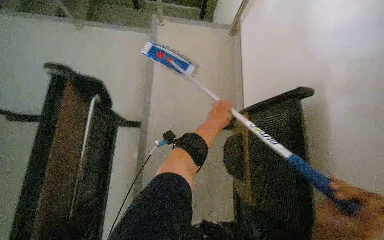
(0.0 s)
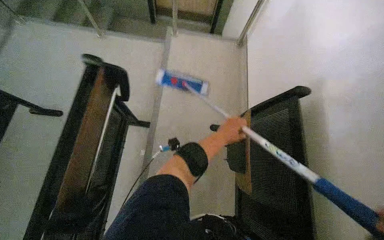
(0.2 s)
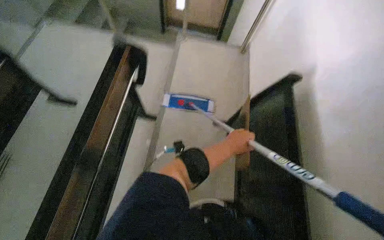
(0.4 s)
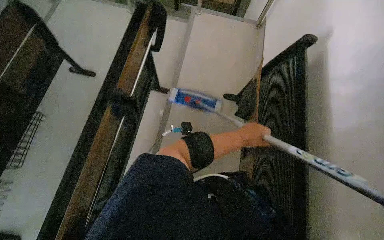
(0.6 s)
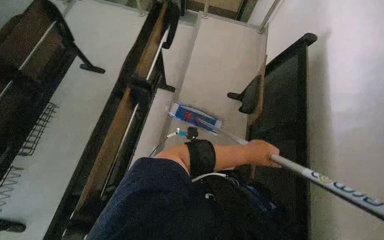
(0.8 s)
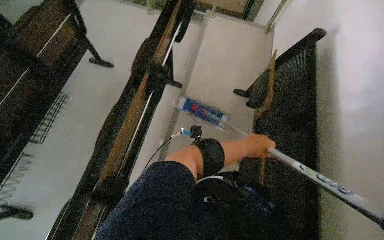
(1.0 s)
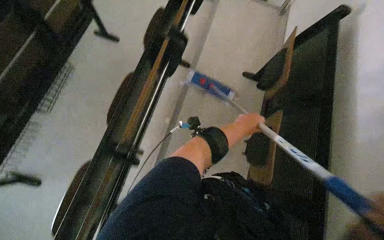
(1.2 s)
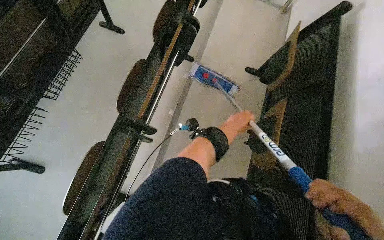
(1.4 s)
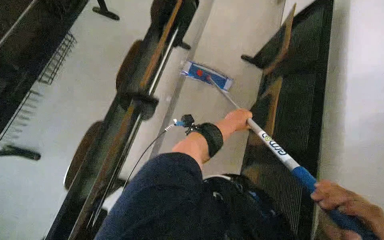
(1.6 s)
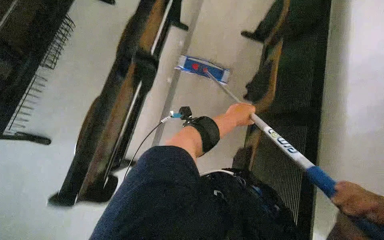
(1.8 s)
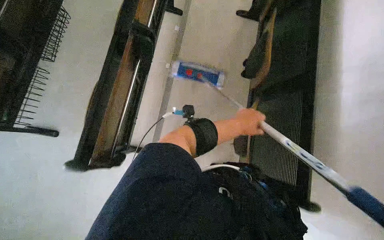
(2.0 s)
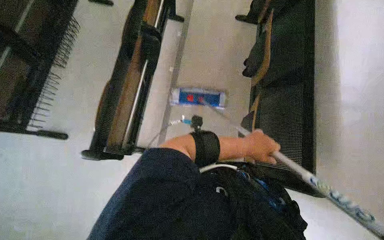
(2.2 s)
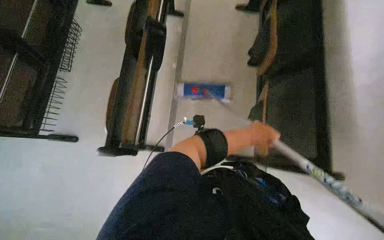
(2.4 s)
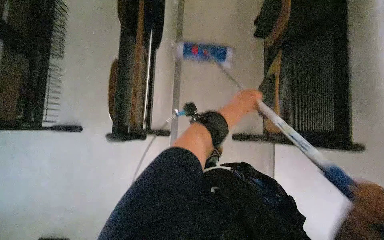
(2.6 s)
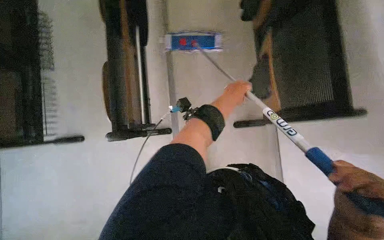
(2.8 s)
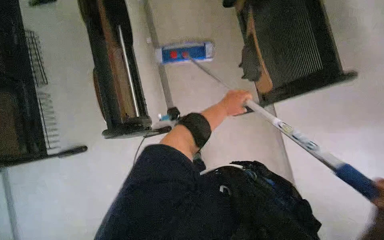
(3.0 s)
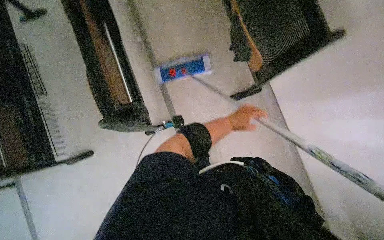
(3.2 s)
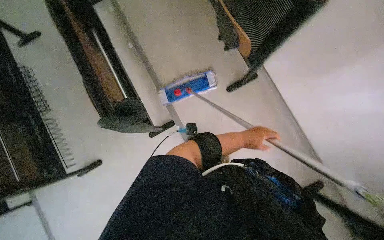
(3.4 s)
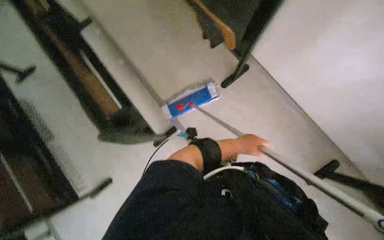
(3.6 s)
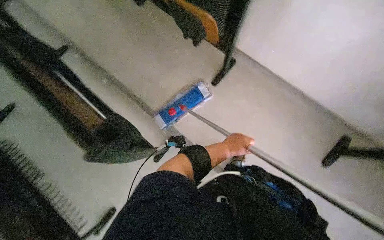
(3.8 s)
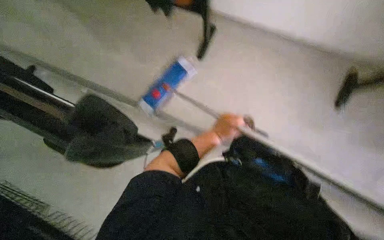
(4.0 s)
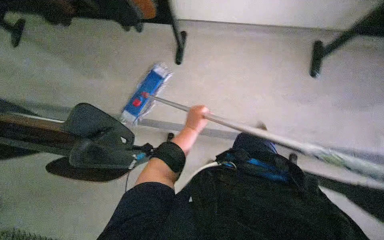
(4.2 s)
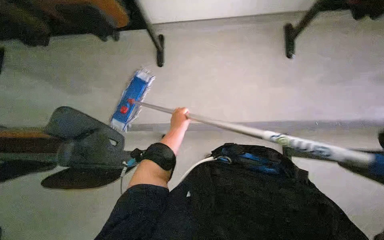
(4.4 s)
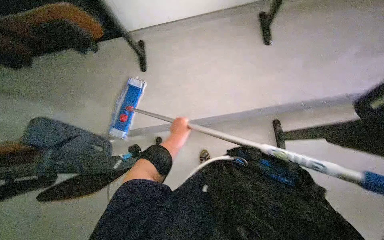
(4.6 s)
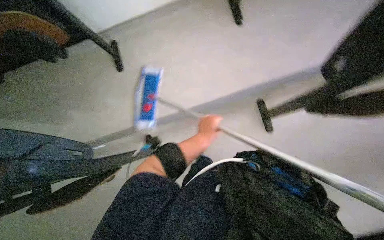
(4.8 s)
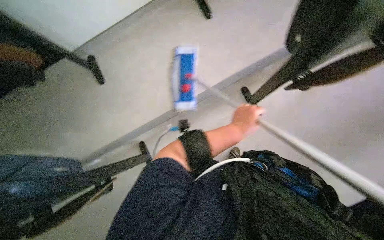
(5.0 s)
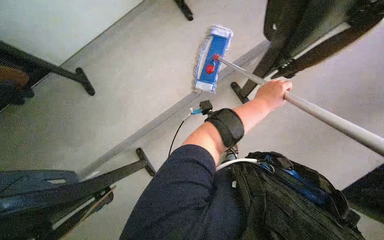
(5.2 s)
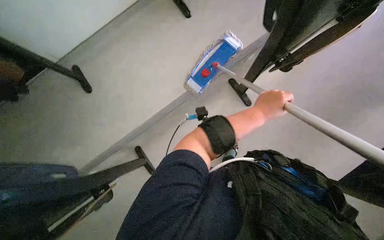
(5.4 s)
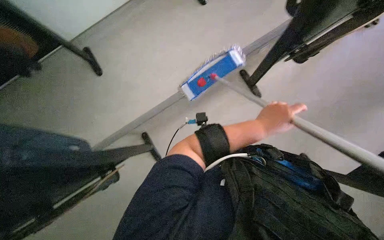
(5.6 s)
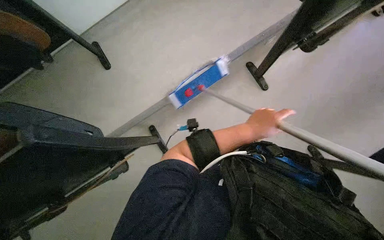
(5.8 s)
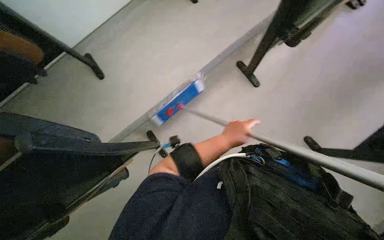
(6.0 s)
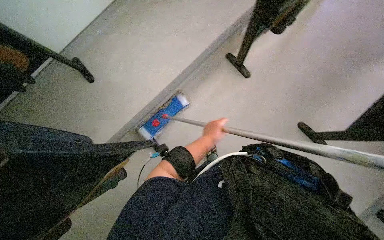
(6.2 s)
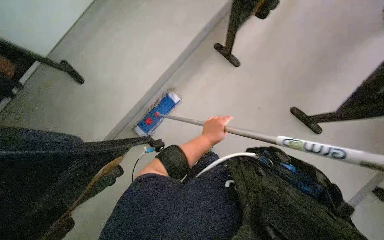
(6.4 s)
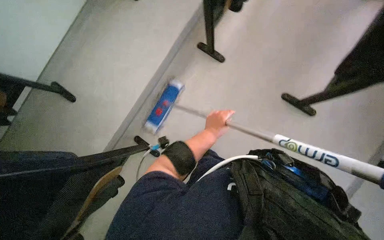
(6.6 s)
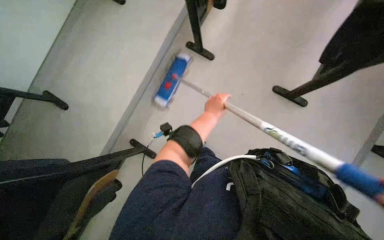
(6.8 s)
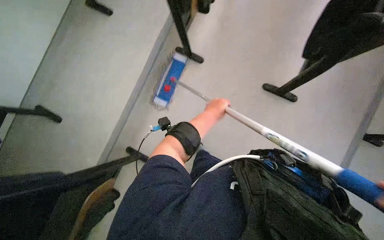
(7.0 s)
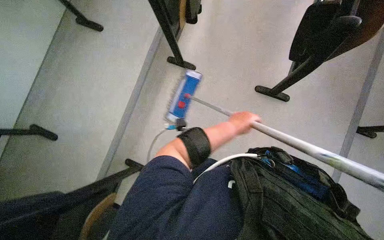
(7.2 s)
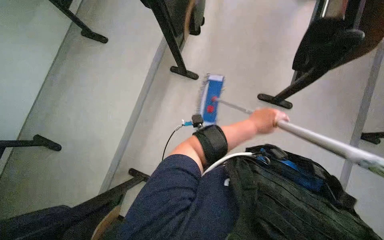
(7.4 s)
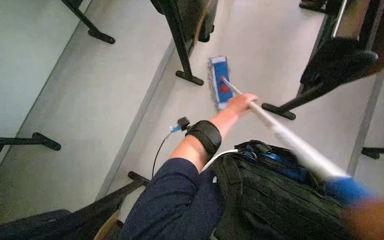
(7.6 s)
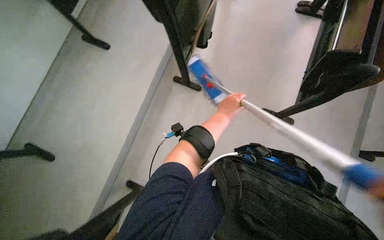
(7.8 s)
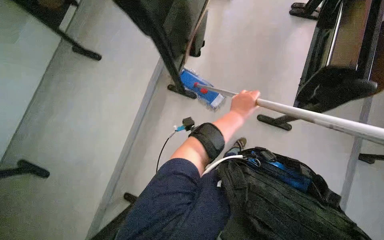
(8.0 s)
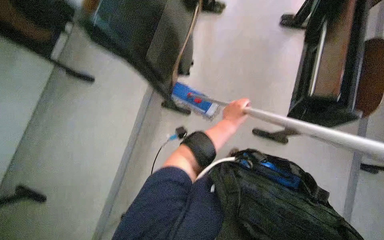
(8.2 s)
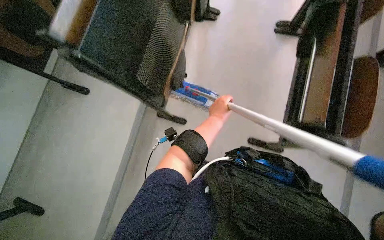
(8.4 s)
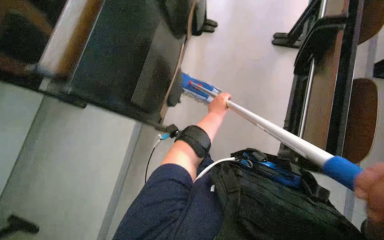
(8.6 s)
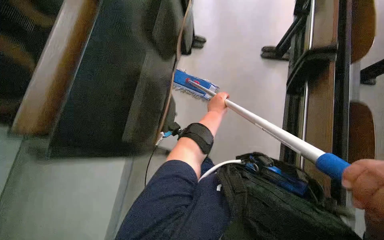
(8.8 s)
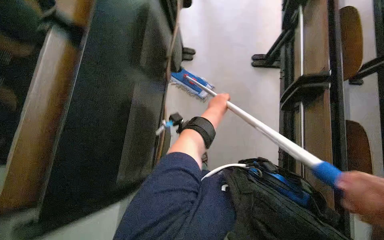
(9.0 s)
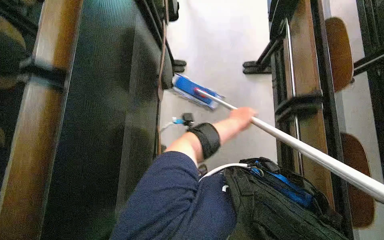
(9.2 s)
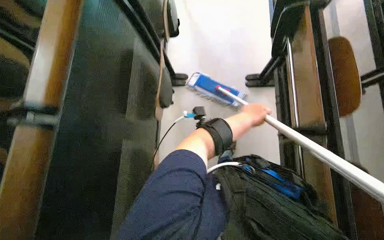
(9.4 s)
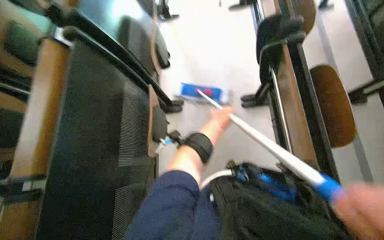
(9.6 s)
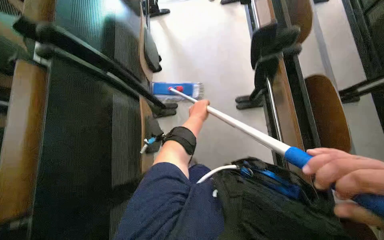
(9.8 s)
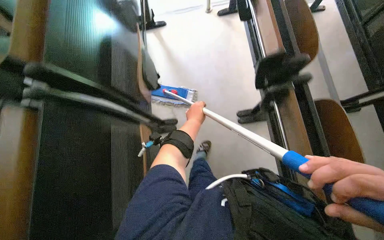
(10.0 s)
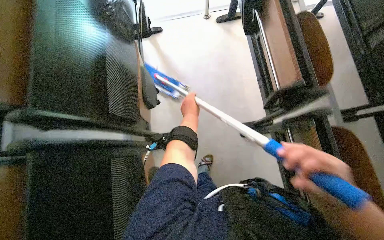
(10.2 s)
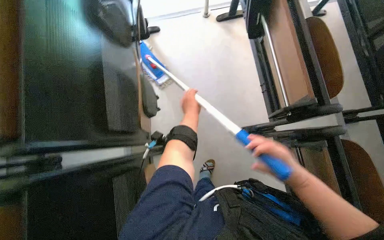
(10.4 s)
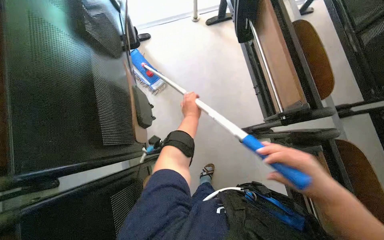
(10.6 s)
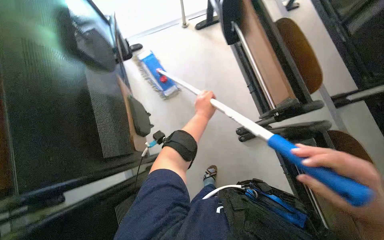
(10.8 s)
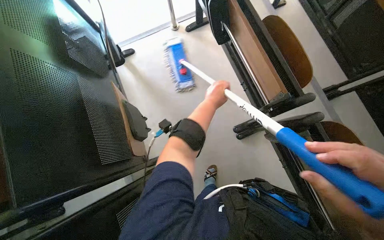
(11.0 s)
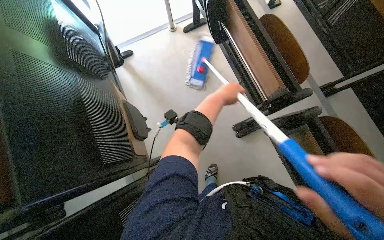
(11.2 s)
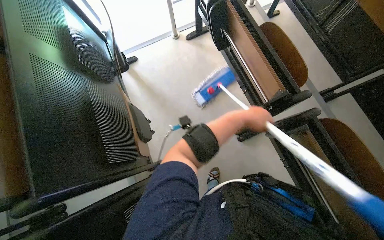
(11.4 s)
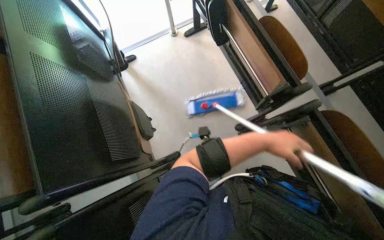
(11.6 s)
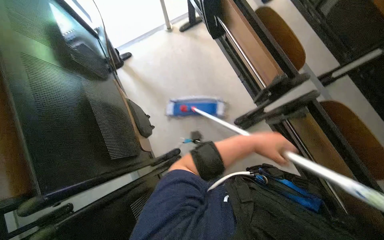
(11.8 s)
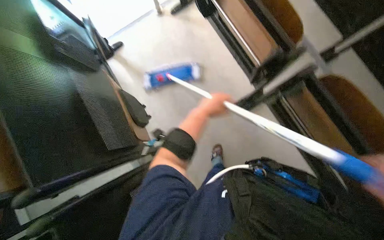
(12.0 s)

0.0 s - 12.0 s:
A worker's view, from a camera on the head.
Job: mopping floor.
The whole recording: Mopping classroom floor. The worker prepares the mop and then mops the classroom floor between the desks.
3.0 s - 4.4 s: The scene rotates counterclockwise by about 40 degrees. The left hand moves down the picture and farther from the camera, some 20 cm.
4.4 s - 6.0 s: The left hand shifts about 25 cm nearer to the camera and to the right.
6.0 s - 7.6 s: The left hand goes roughly 10 cm up the picture.
10.4 s - 12.0 s: The left hand travels to the right and back again, approximately 30 cm each way.

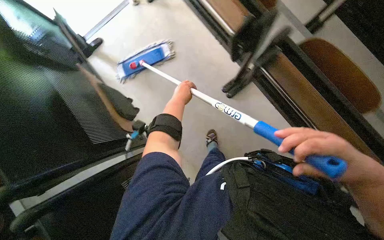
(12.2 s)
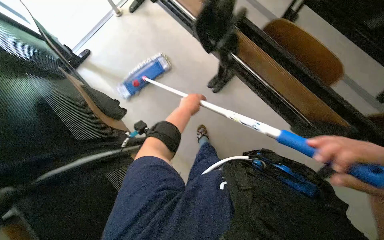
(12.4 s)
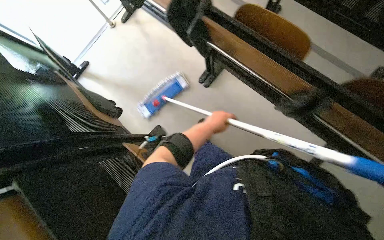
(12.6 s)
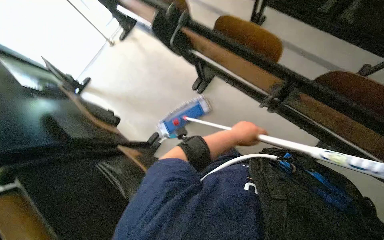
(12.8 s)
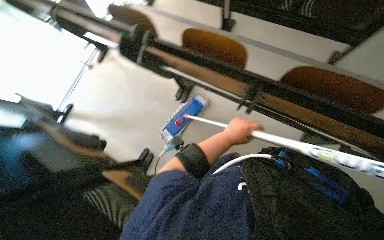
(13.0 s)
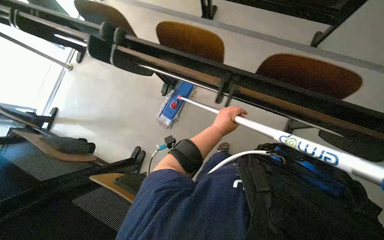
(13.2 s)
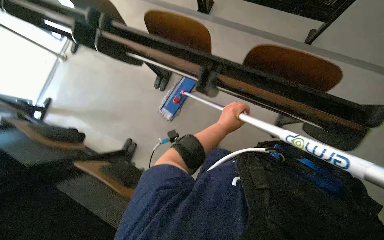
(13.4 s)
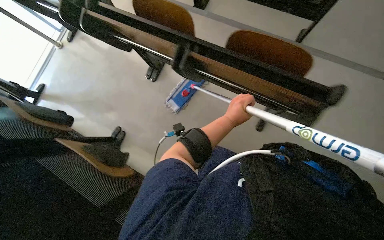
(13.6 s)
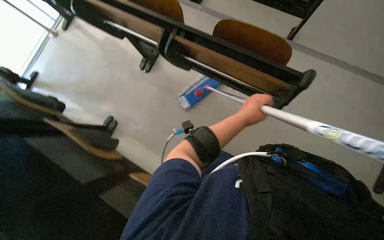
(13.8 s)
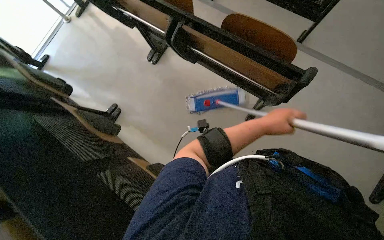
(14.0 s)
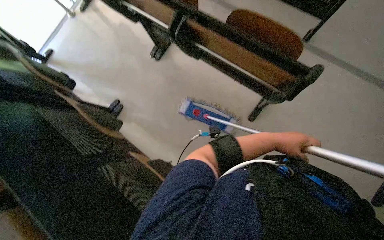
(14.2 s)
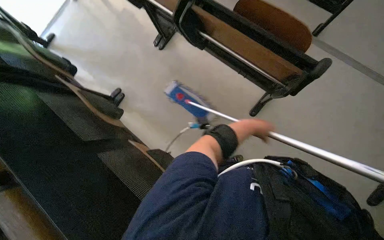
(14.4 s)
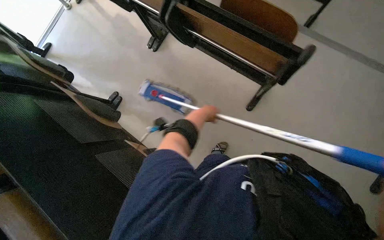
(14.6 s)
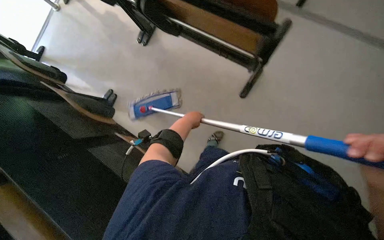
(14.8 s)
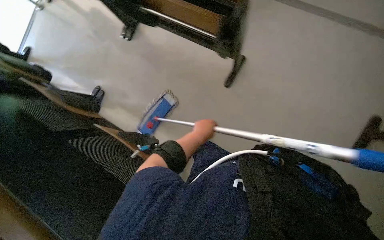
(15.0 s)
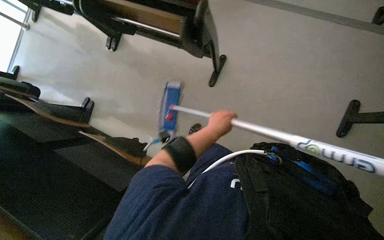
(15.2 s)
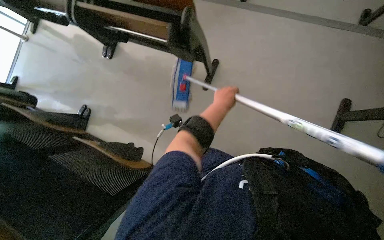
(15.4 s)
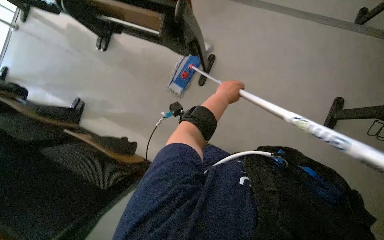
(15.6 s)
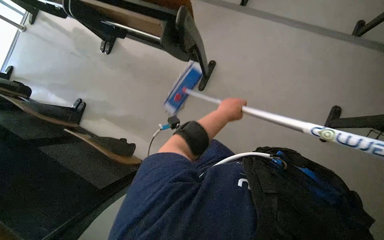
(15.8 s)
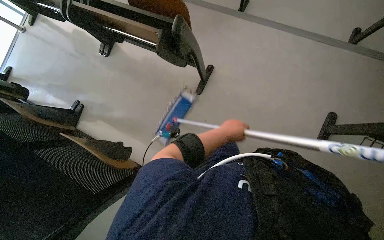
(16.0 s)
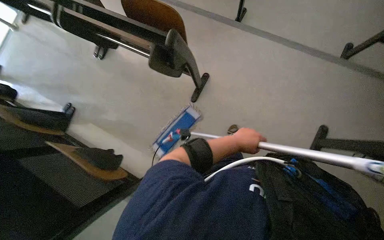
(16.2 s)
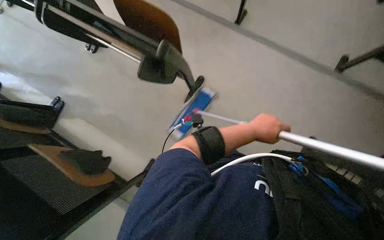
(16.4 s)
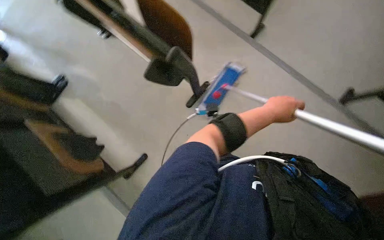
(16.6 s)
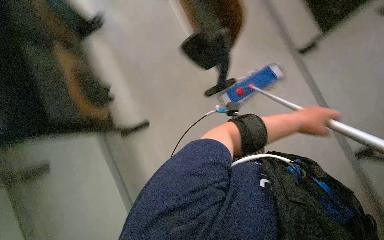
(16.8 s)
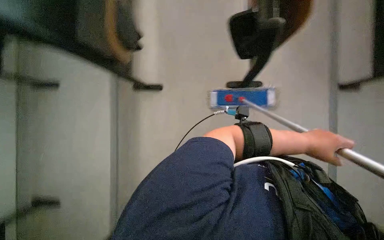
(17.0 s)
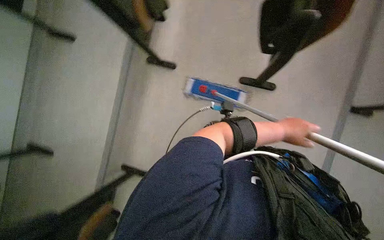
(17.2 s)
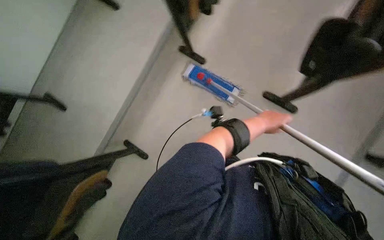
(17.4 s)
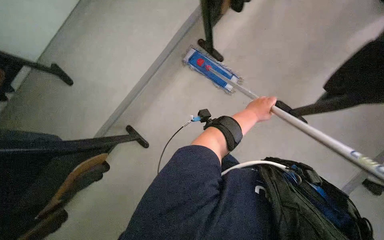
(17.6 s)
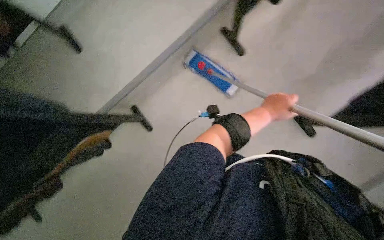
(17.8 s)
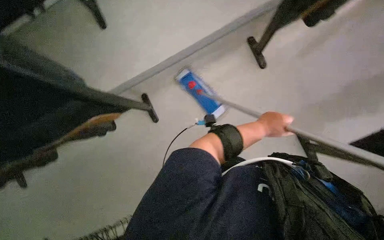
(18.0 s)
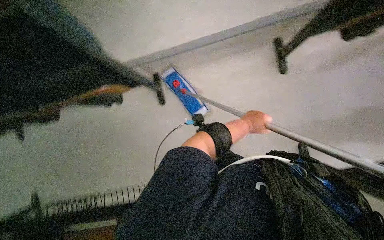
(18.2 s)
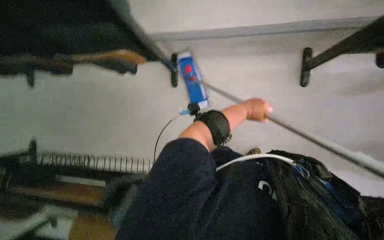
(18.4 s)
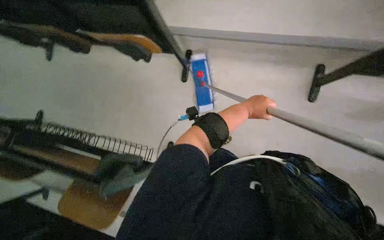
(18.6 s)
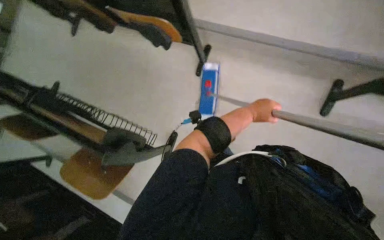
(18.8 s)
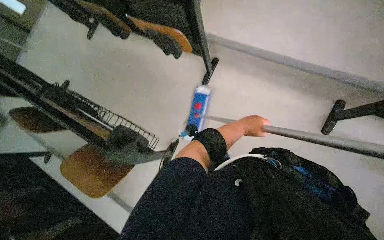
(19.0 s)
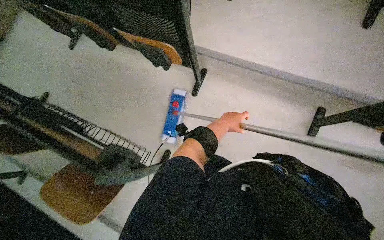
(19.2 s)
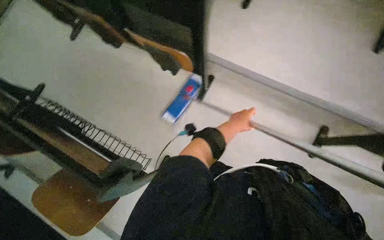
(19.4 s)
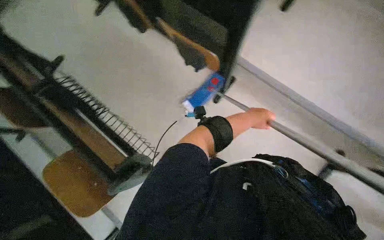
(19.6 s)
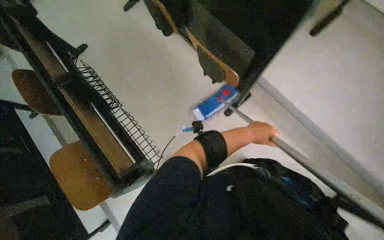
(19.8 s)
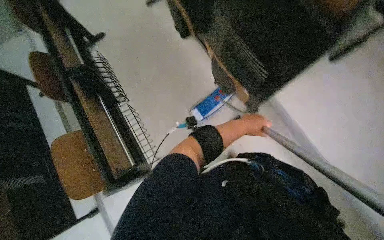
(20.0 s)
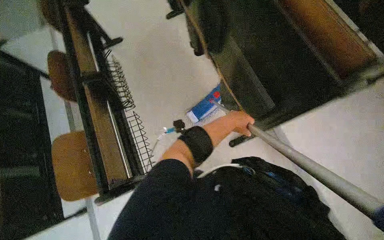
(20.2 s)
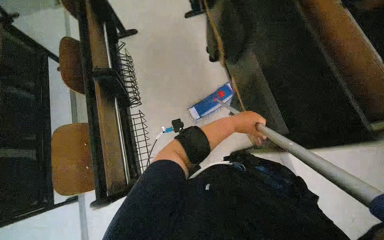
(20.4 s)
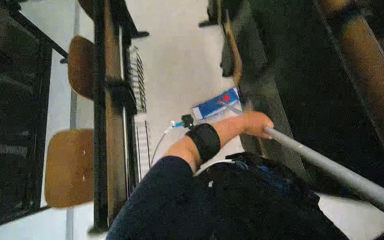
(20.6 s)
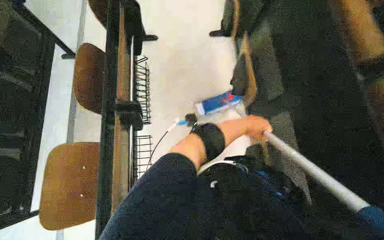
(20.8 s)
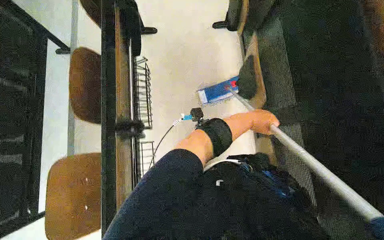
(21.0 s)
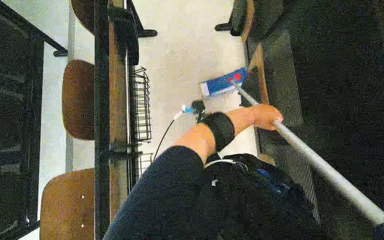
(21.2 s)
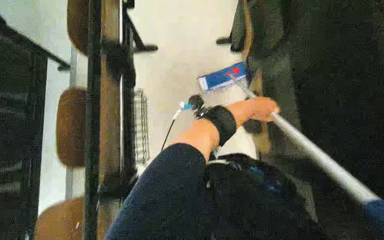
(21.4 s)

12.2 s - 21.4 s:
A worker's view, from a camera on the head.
Job: mopping floor.
The whole recording: Mopping classroom floor. The worker prepares the mop and then mops the classroom floor between the desks.
12.2 s - 13.8 s: The camera travels approximately 40 cm.
13.8 s - 15.2 s: The camera is carried some 40 cm.
15.2 s - 16.8 s: The scene rotates clockwise by about 40 degrees.
16.8 s - 18.4 s: The wearer looks approximately 15 degrees further downward. Everything in view rotates some 60 degrees clockwise.
18.4 s - 19.8 s: Everything in view rotates roughly 50 degrees clockwise.
19.8 s - 21.4 s: The wearer moves roughly 60 cm. The scene rotates clockwise by approximately 35 degrees.
